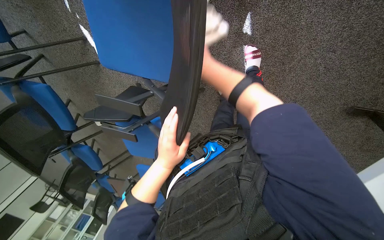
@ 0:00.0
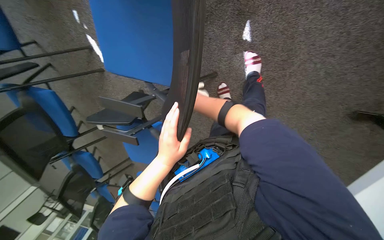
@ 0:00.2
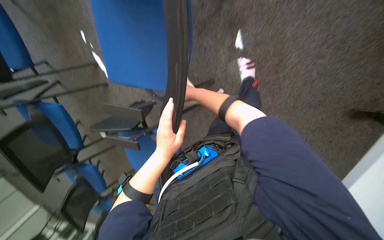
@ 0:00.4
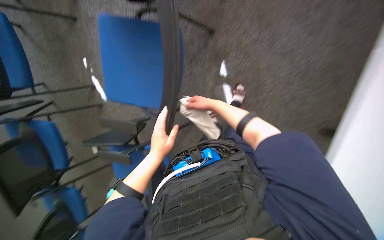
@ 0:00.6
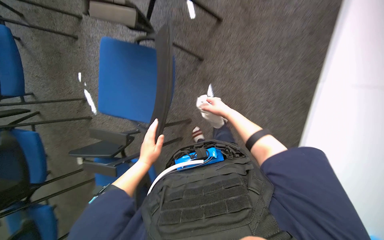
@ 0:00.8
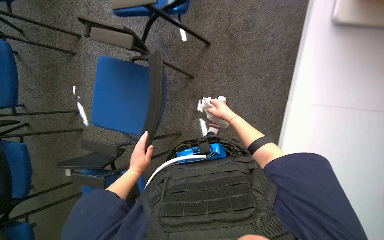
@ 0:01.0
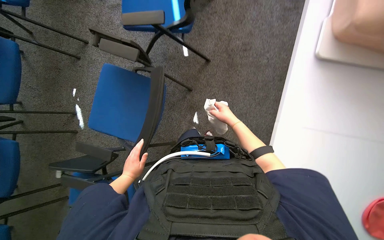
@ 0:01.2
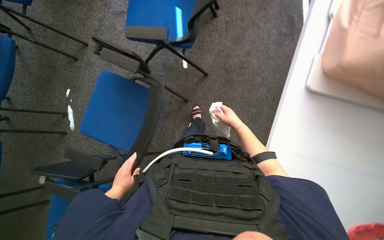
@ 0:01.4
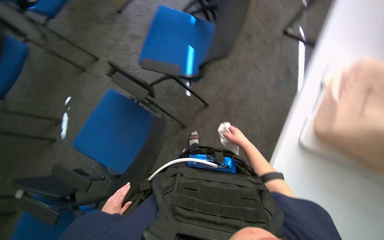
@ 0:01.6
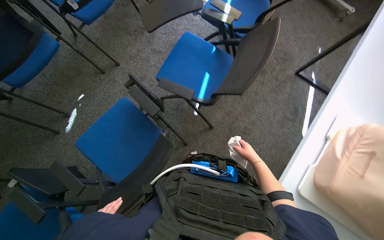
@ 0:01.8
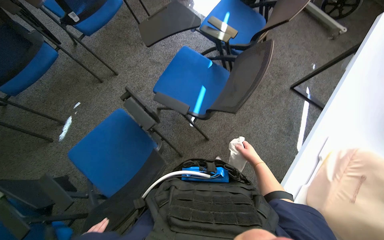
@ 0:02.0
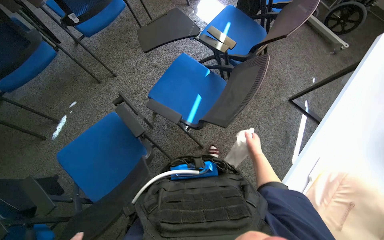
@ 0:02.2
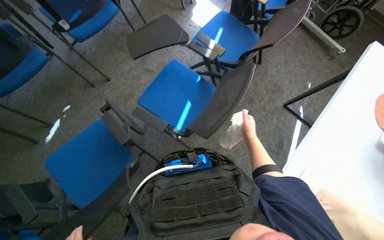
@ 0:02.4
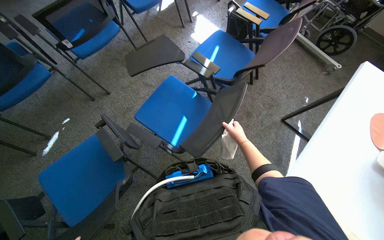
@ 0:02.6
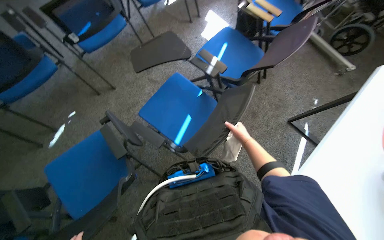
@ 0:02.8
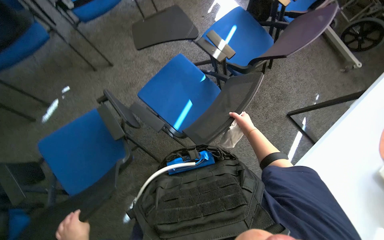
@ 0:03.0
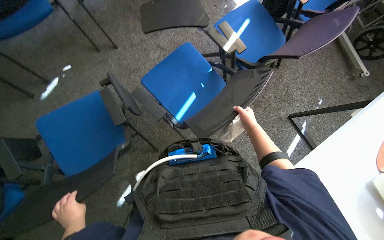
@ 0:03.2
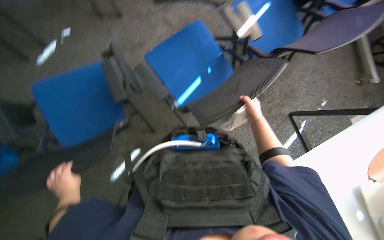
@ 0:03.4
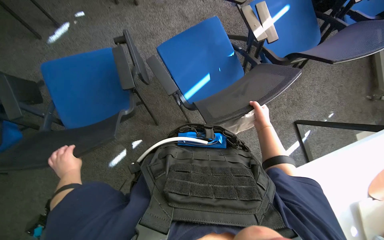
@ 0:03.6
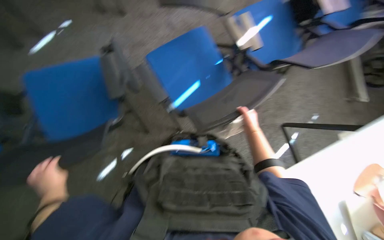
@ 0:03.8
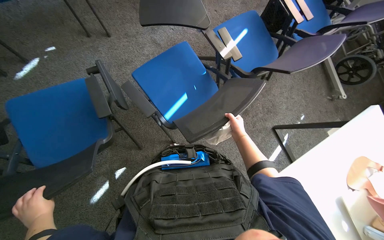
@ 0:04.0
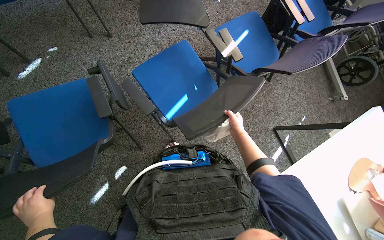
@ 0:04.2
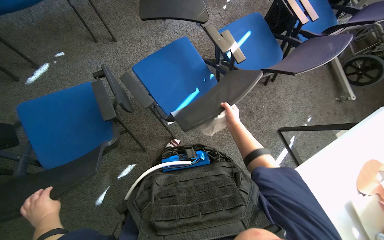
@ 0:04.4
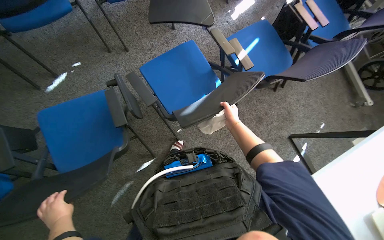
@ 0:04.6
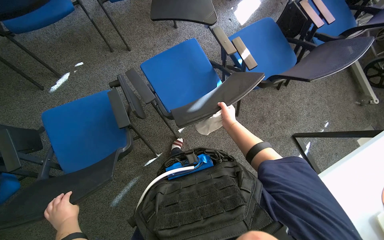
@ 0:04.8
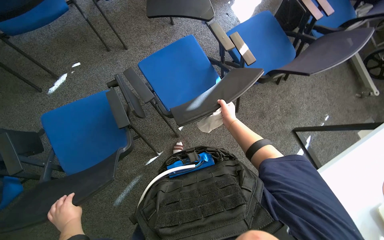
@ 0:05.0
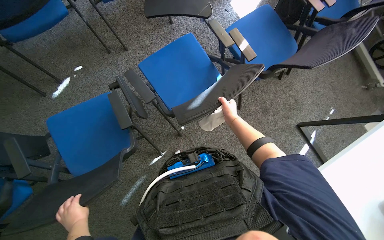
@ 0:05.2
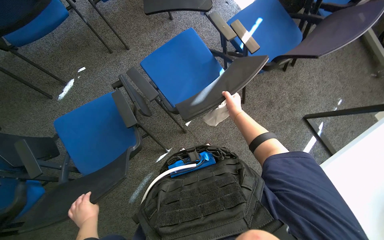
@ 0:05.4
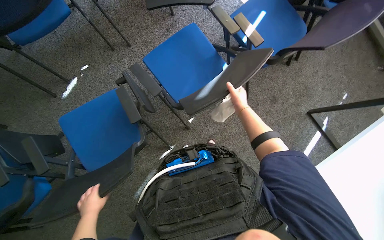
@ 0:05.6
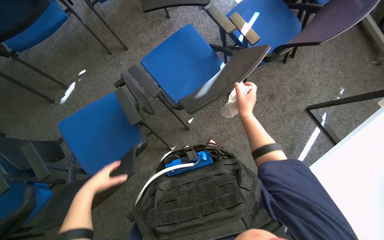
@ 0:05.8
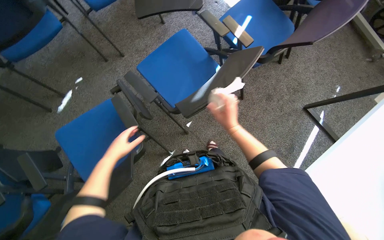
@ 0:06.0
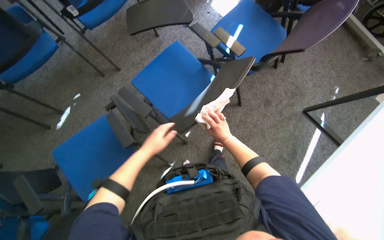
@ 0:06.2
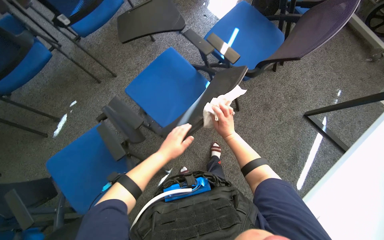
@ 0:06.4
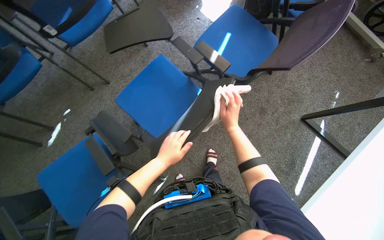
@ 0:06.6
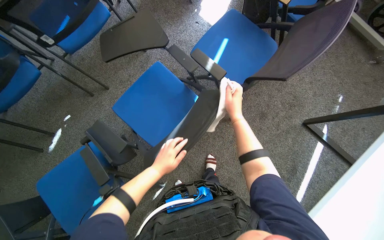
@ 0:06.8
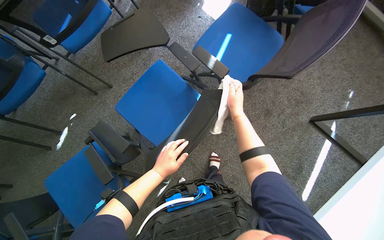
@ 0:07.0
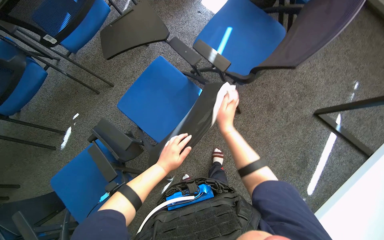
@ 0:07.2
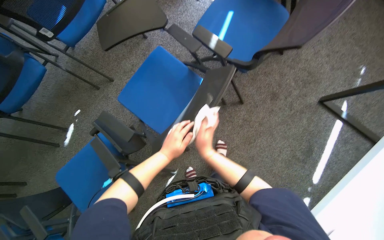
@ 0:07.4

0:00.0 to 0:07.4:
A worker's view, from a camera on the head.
Job: wiping surfaces.
The whole recording: Wiping chairs. The worker wipes the seats, armrests, and backrests of multiple chairs.
0:00.0 to 0:01.4: The camera pitches upward, by about 40 degrees. The right hand moves to the right, roughly 30 cm.
0:01.4 to 0:03.0: The wearer looks about 20 degrees further upward. The scene rotates clockwise by roughly 30 degrees.
